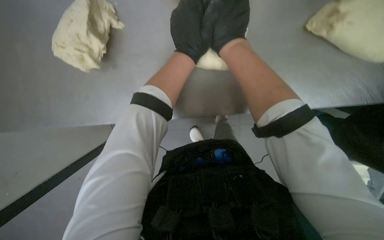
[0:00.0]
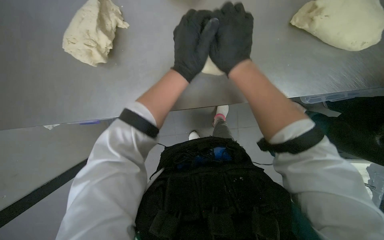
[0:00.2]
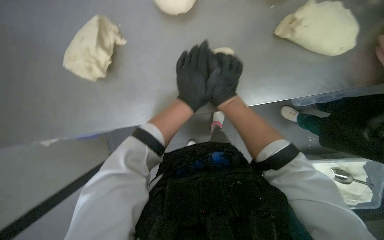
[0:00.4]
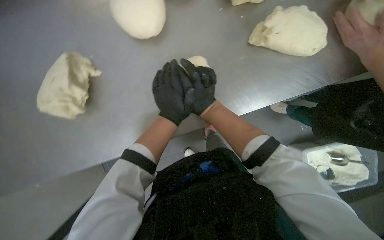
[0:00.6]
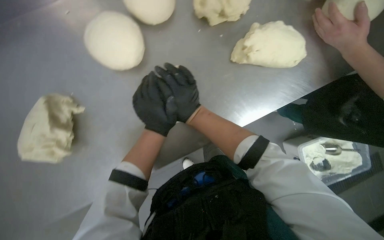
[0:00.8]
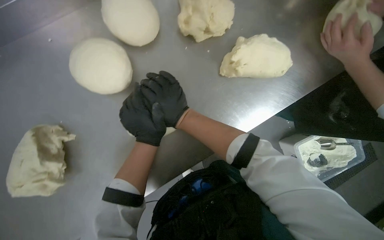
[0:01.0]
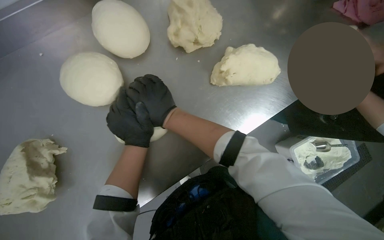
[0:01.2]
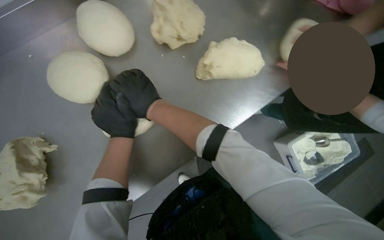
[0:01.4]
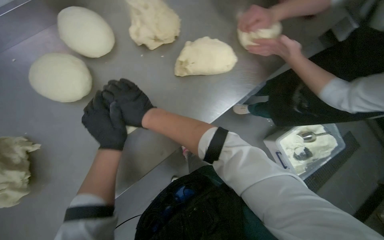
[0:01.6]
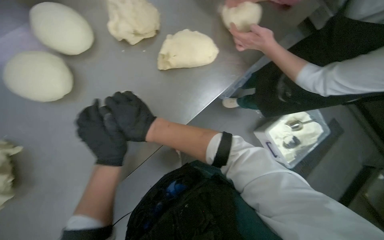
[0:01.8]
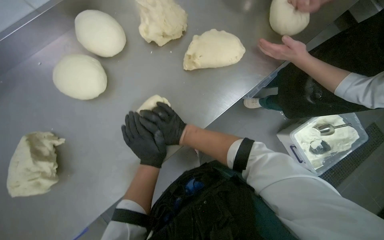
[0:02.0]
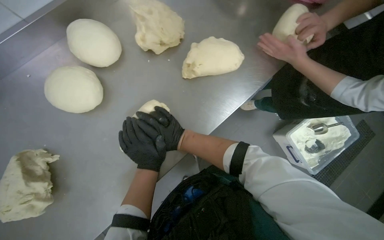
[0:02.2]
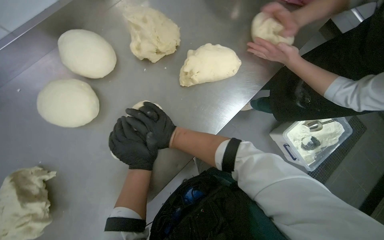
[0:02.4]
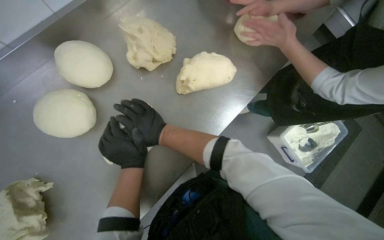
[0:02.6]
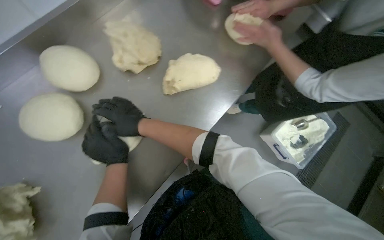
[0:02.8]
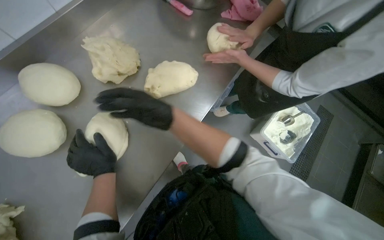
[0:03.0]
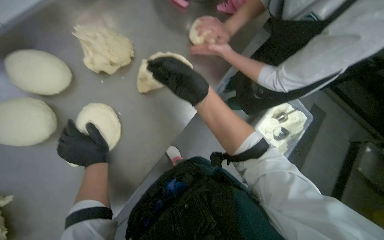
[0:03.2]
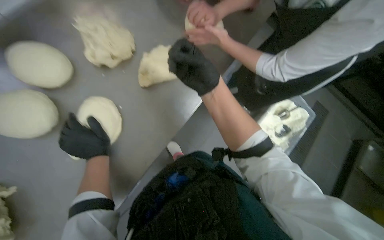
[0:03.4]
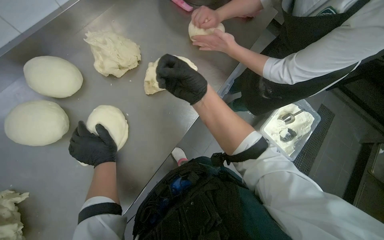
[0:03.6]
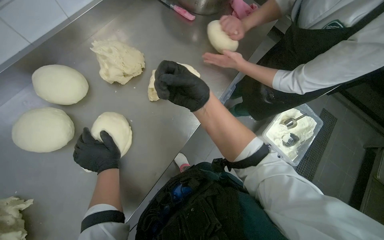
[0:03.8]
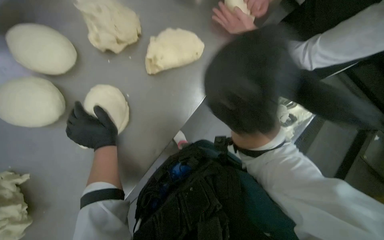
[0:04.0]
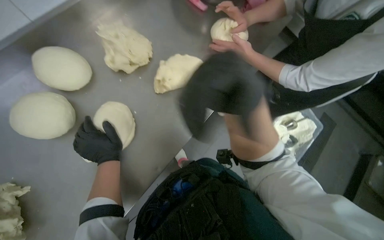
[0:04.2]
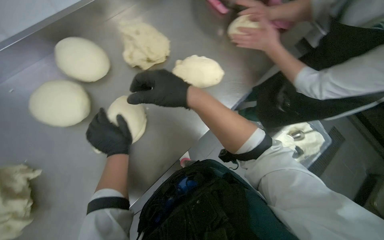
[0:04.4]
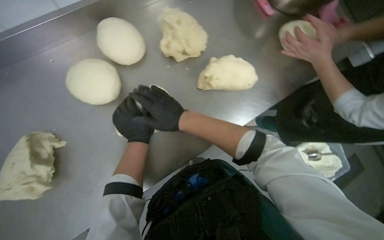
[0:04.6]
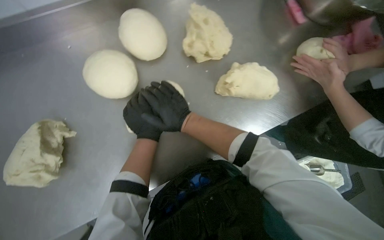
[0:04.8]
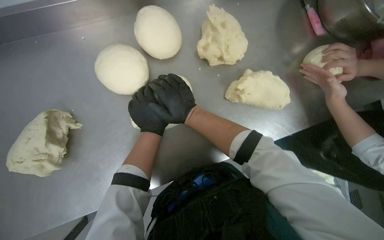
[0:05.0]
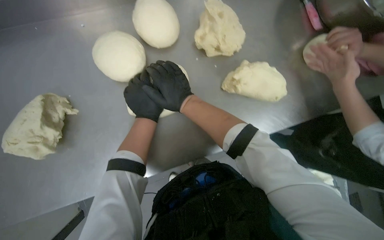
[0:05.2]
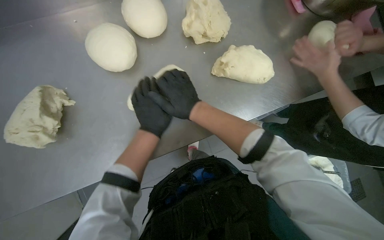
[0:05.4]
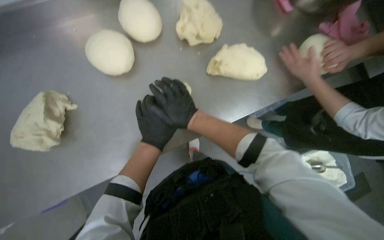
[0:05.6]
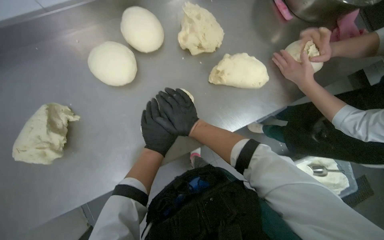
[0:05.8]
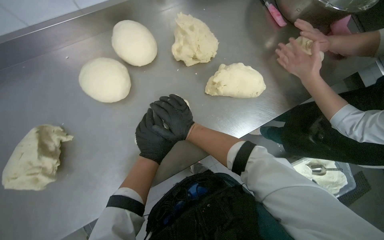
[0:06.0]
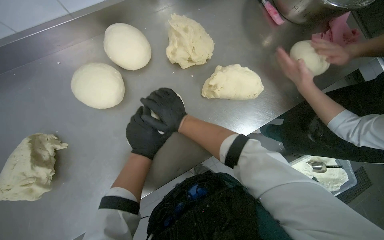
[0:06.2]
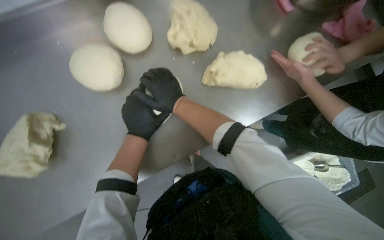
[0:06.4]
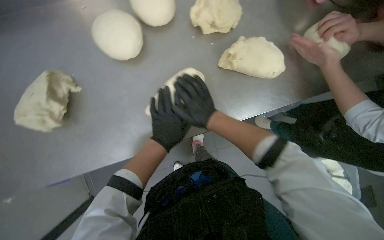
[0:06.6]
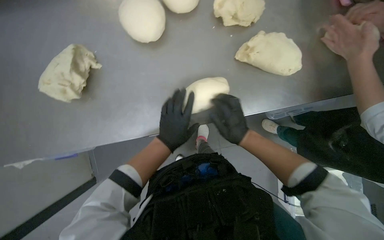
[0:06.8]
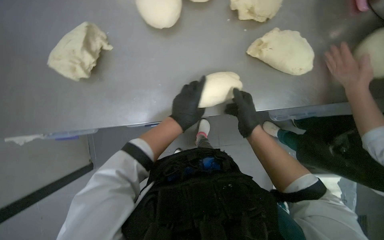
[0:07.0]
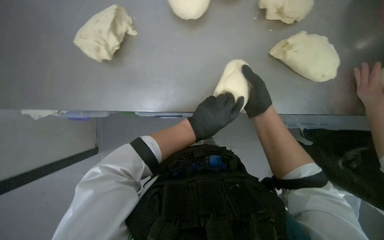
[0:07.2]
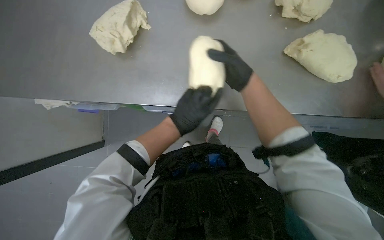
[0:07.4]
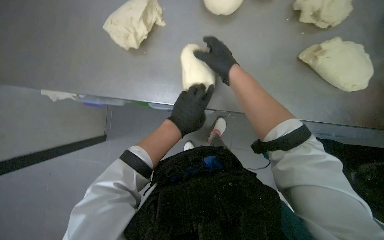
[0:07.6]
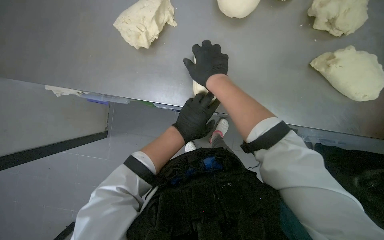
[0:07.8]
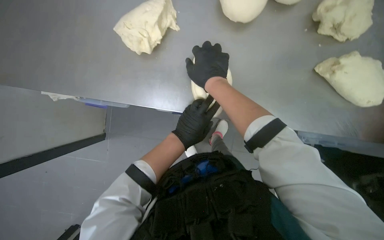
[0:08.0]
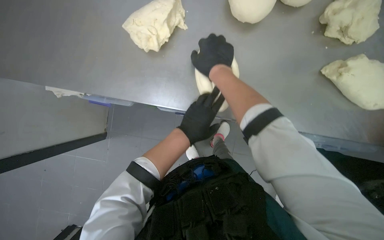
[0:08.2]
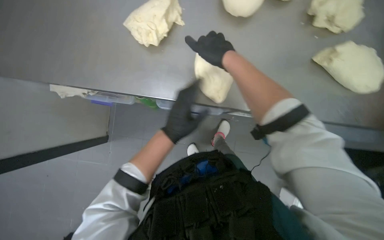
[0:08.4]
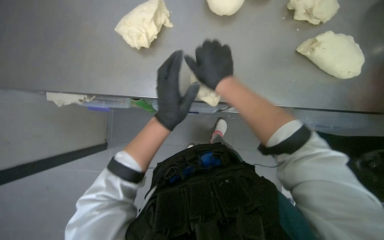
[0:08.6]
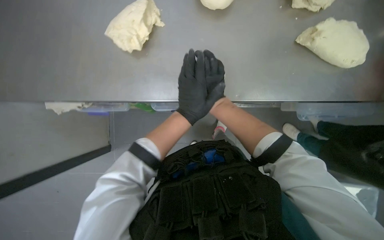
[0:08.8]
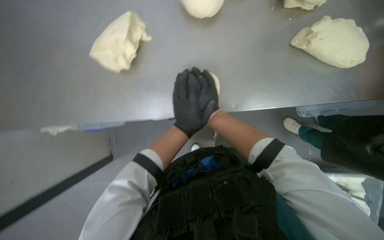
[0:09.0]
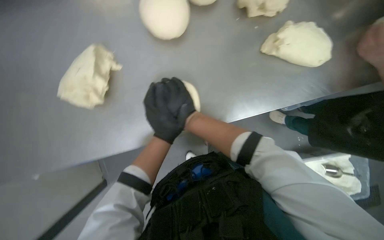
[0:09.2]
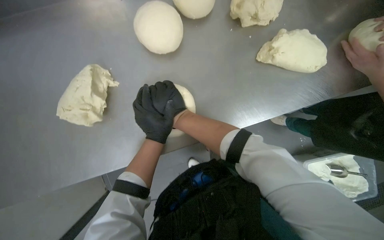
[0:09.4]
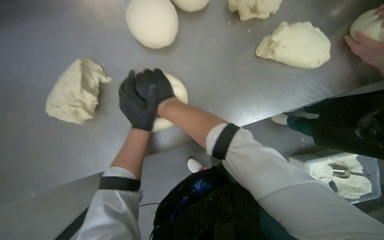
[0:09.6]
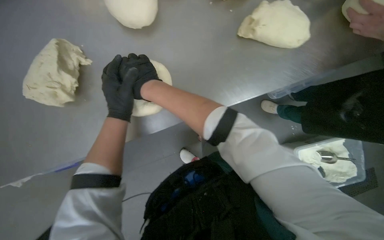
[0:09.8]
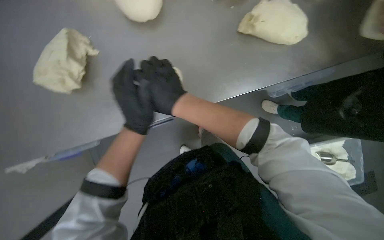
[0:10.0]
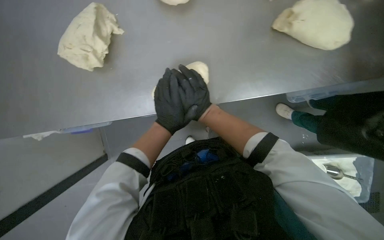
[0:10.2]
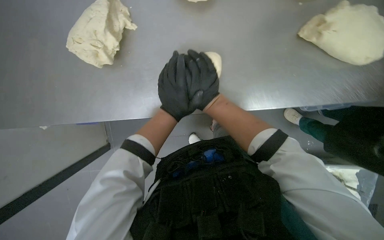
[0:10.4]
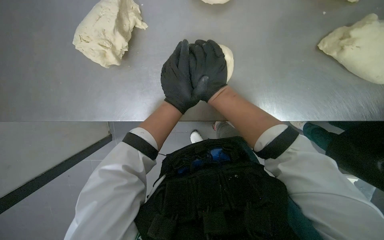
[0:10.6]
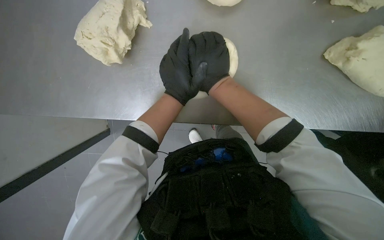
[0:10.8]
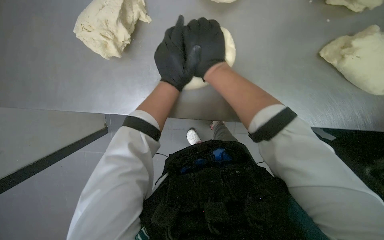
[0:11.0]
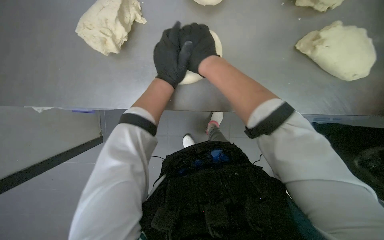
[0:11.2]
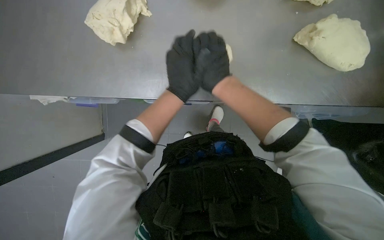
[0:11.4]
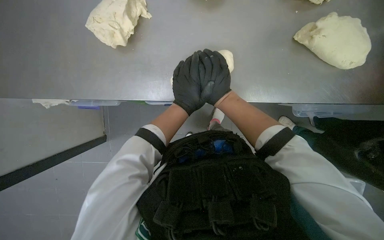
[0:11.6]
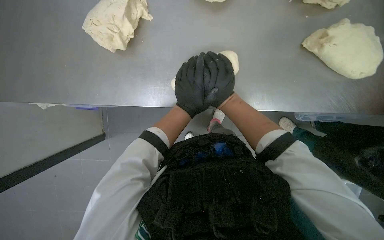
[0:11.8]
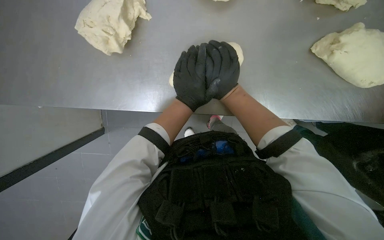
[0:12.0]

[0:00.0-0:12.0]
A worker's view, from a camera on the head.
Job: preparing food.
The whole recording: Shaping dough on counter. The worker shapes pieces of dough into round balls on the counter.
0:00.0 to 0:01.6: The camera pitches upward, by some 20 degrees. The scene turns about 35 degrees counterclockwise in the picture.
0:01.6 to 0:03.0: The left hand moves about 10 cm to the right and comes back.
0:03.0 to 0:04.4: The right hand travels to the right and nearer to the camera by some 15 cm.
0:06.0 to 0:07.6: The scene turns roughly 35 degrees clockwise in the picture. The right hand goes about 10 cm nearer to the camera.
0:10.4 to 0:12.0: The right hand moves some 10 cm nearer to the camera and comes back.

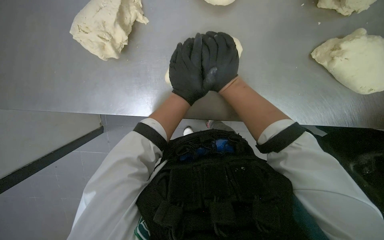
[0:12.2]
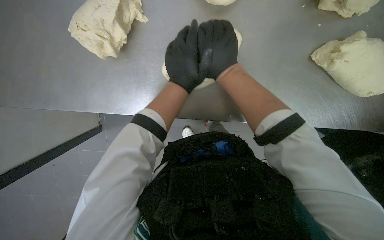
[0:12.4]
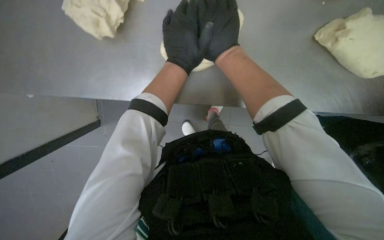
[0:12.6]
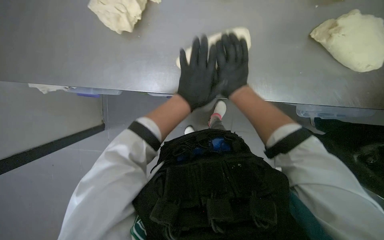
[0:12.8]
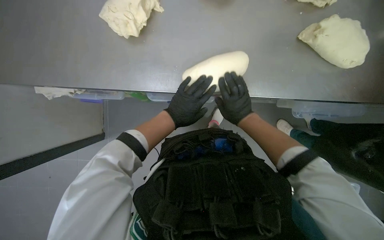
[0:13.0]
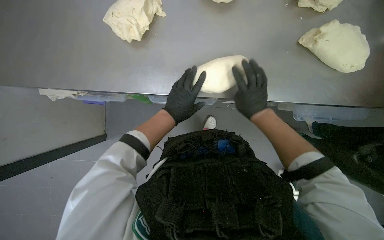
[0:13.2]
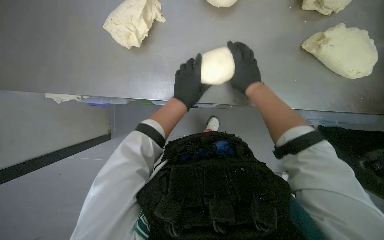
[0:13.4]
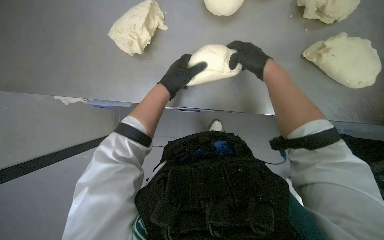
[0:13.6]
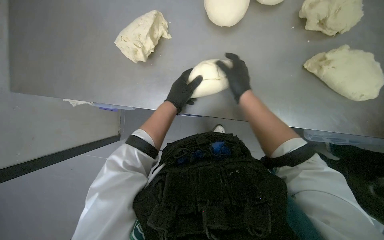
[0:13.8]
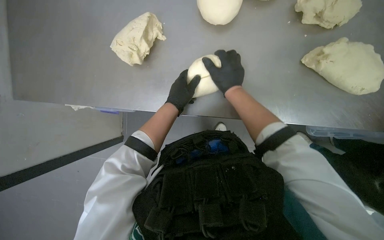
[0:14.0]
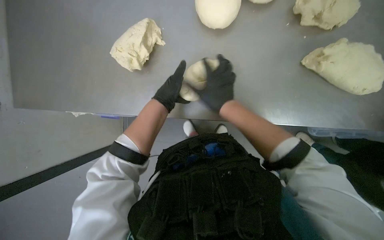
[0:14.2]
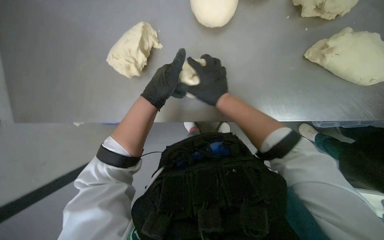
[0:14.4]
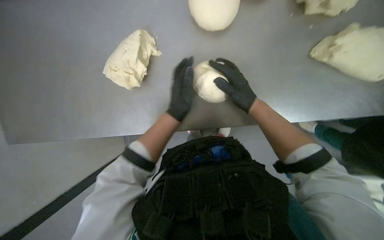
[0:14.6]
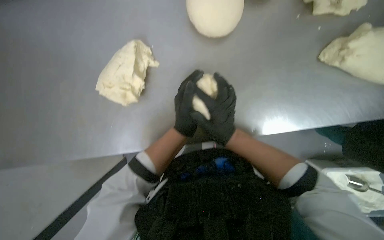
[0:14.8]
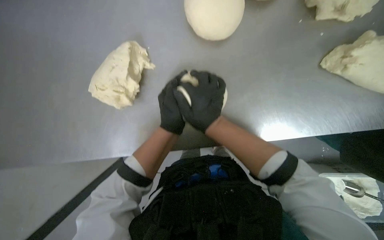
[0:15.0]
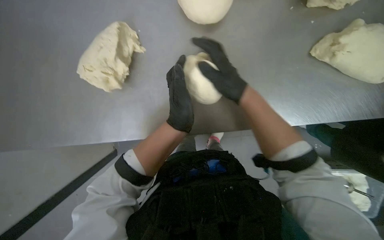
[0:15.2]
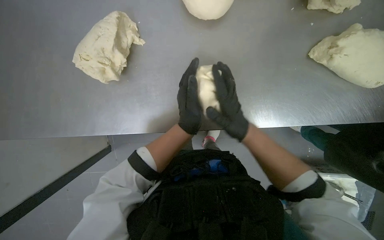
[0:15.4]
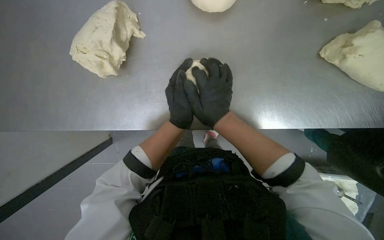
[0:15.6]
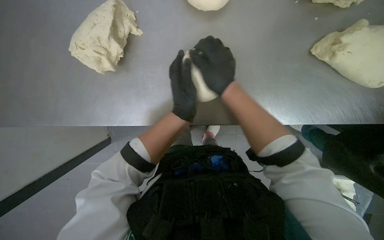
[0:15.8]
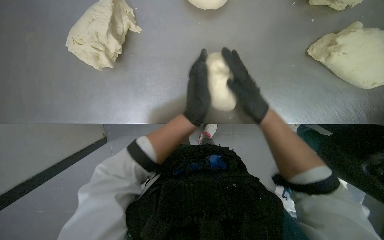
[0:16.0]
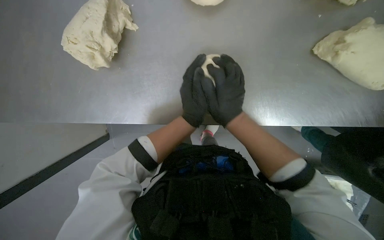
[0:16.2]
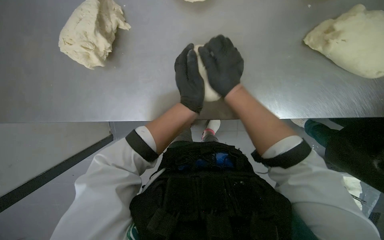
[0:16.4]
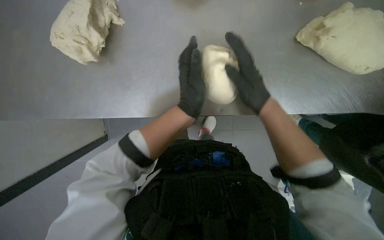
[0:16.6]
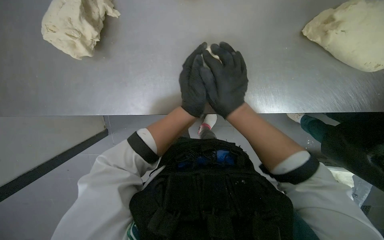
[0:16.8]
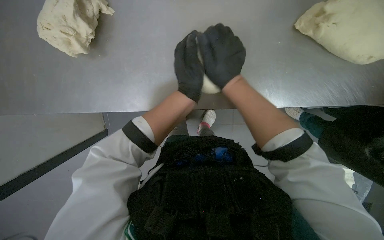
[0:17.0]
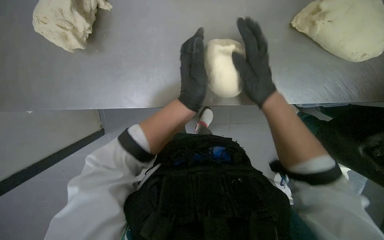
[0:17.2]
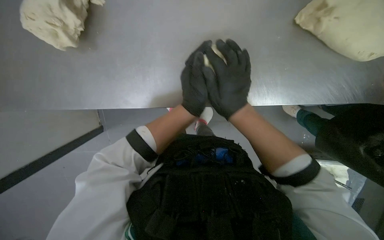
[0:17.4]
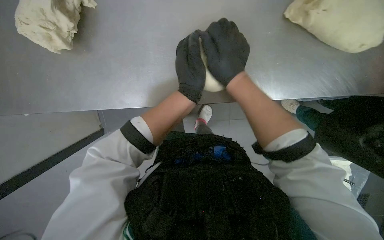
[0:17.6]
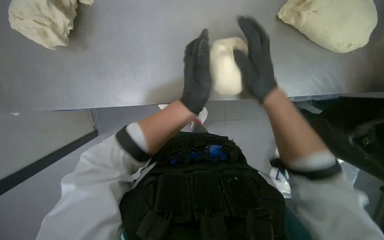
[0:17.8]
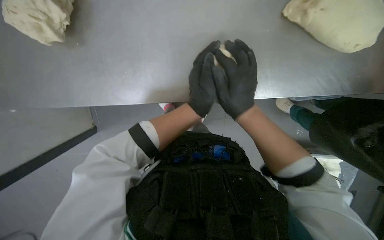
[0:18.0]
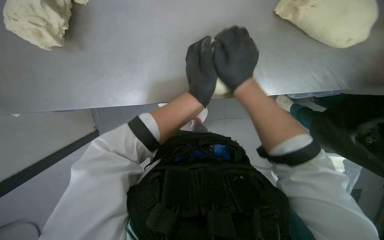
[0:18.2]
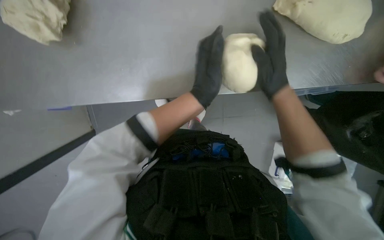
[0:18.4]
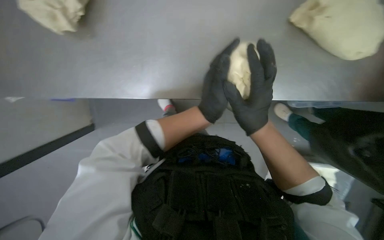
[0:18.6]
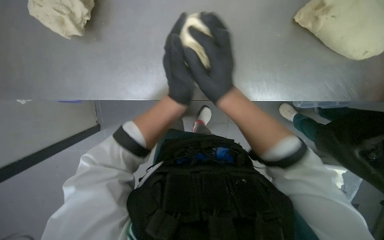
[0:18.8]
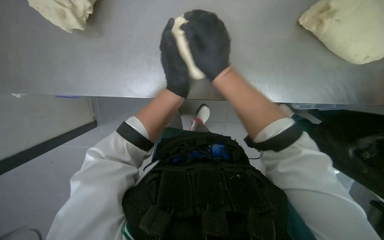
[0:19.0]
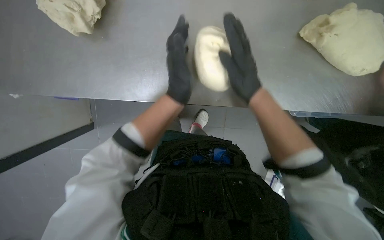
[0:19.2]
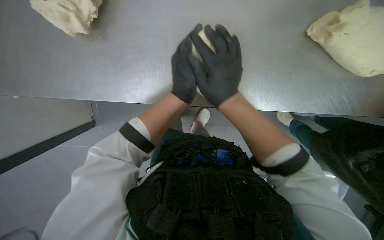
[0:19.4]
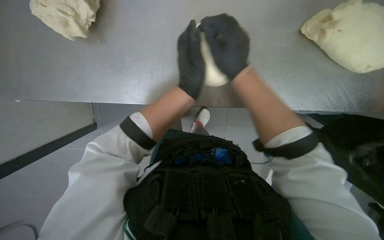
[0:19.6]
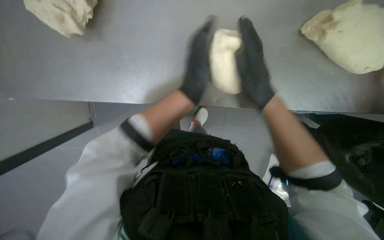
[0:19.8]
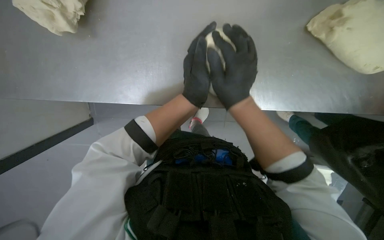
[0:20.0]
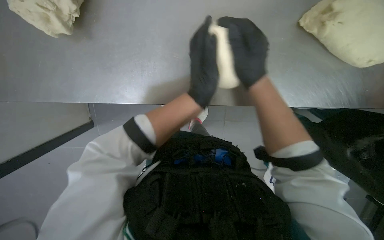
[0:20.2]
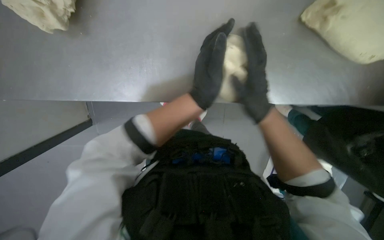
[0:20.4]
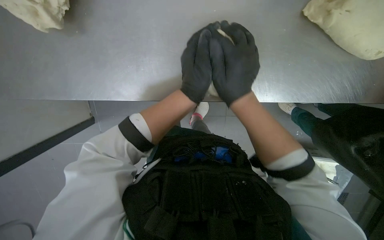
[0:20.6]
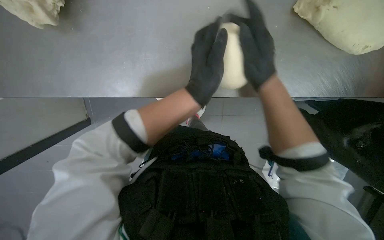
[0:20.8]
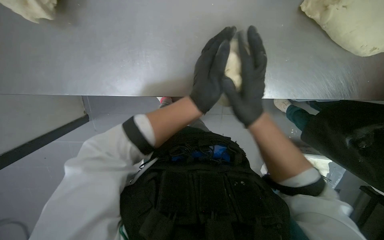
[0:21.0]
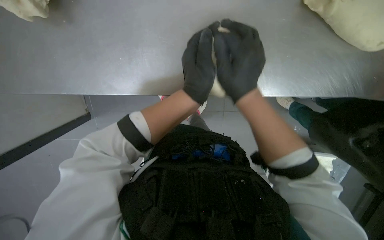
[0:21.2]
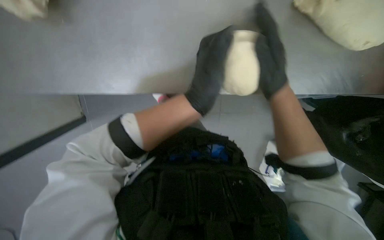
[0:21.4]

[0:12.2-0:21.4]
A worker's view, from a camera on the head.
Job: preparing food.
The whole recording: Shaping dough on counter. The worker shapes pieces of dough into round balls on the counter.
0:13.8 to 0:15.2: The right hand moves some 5 cm down the picture and comes back.
0:15.2 to 0:16.8: The right hand goes up and down the picture, approximately 10 cm each way, reversing 2 times.
0:16.8 to 0:18.4: The right hand is displaced to the right by approximately 15 cm.
